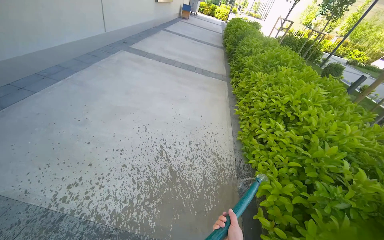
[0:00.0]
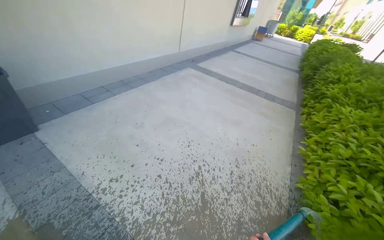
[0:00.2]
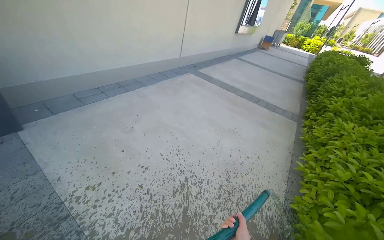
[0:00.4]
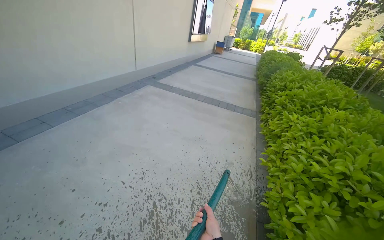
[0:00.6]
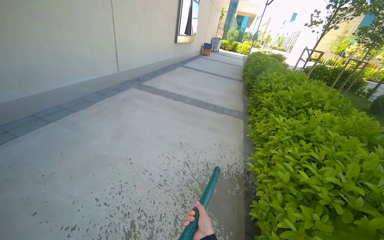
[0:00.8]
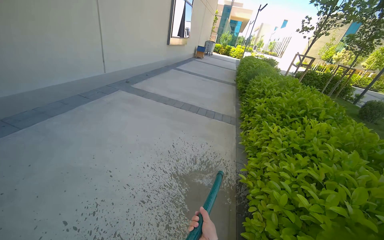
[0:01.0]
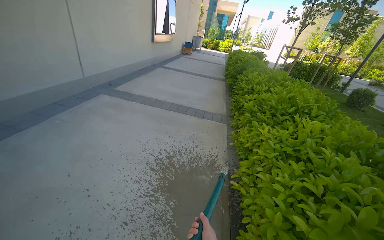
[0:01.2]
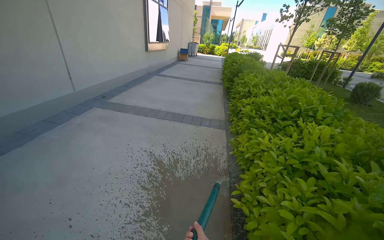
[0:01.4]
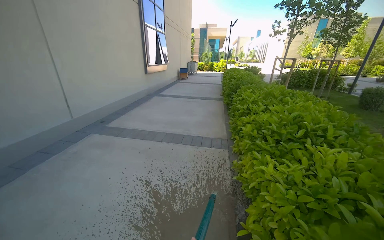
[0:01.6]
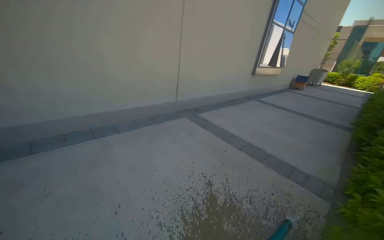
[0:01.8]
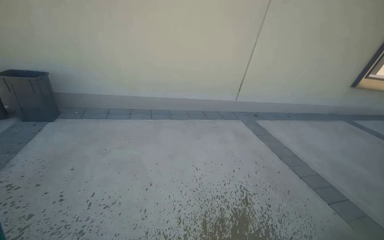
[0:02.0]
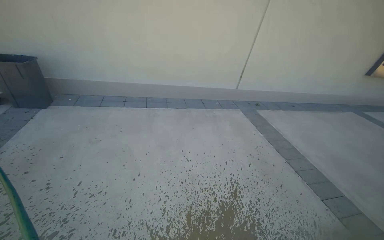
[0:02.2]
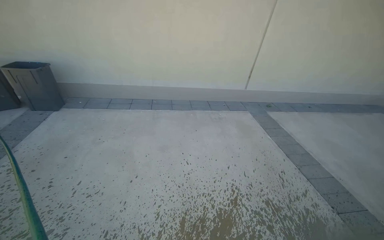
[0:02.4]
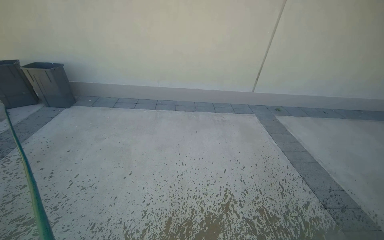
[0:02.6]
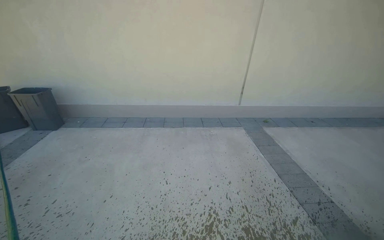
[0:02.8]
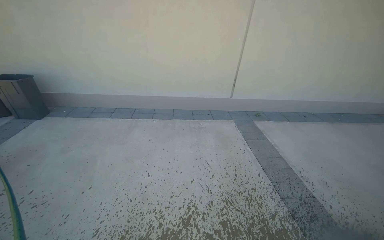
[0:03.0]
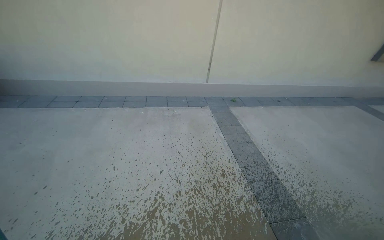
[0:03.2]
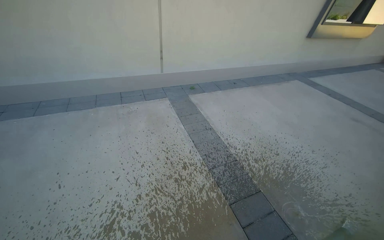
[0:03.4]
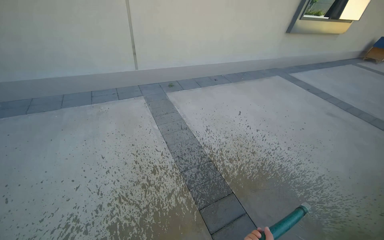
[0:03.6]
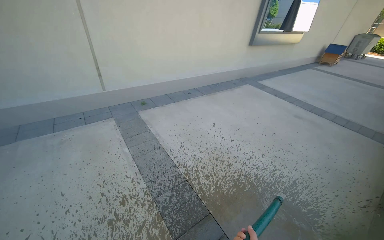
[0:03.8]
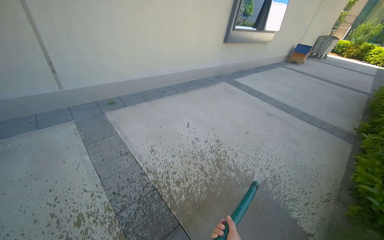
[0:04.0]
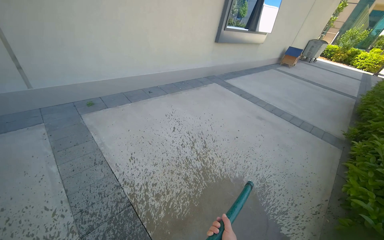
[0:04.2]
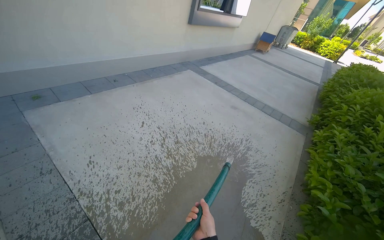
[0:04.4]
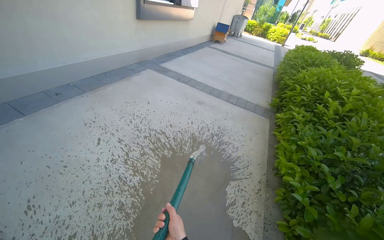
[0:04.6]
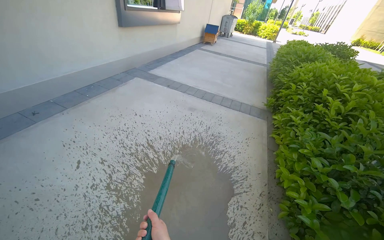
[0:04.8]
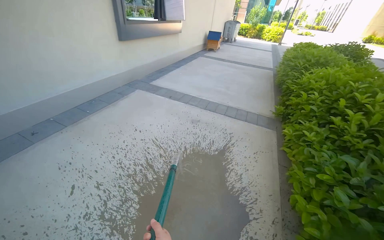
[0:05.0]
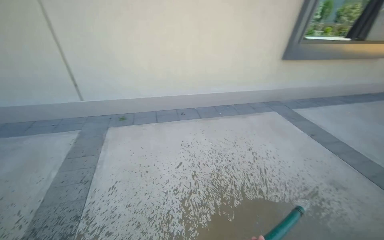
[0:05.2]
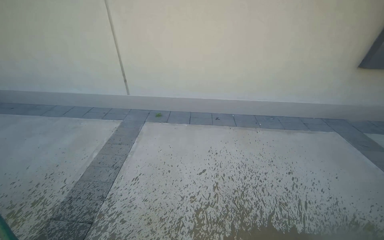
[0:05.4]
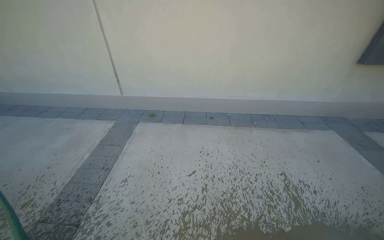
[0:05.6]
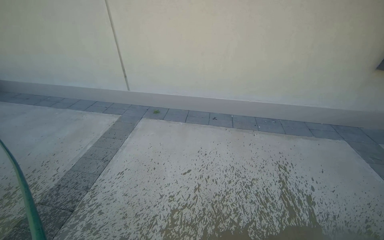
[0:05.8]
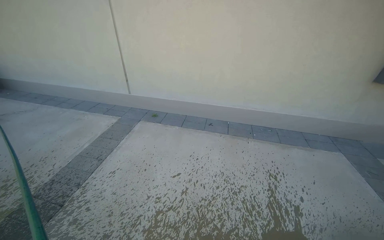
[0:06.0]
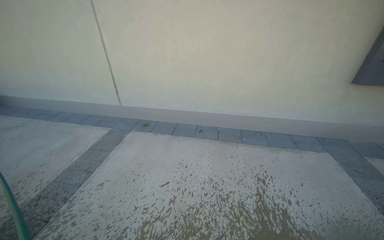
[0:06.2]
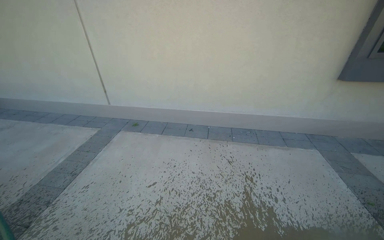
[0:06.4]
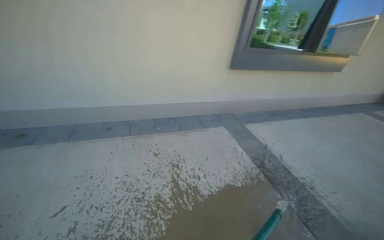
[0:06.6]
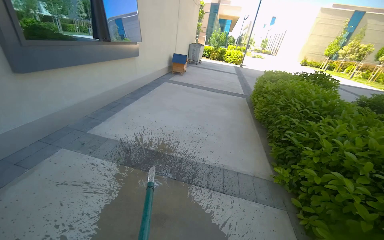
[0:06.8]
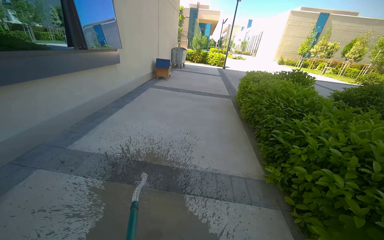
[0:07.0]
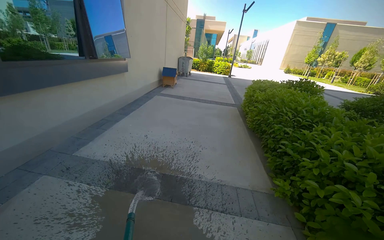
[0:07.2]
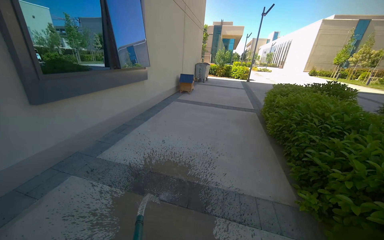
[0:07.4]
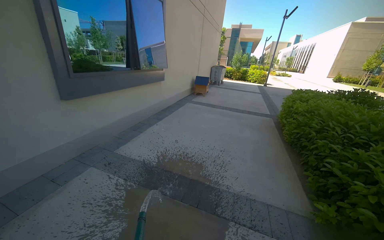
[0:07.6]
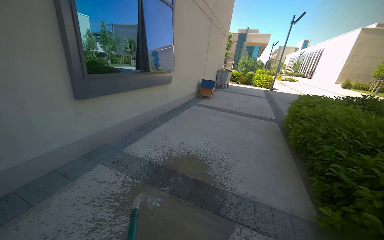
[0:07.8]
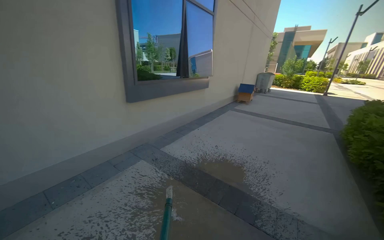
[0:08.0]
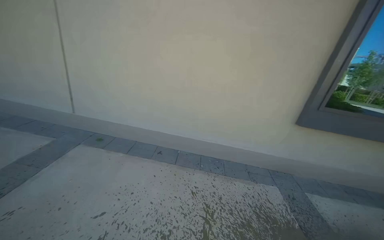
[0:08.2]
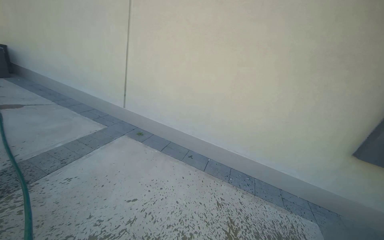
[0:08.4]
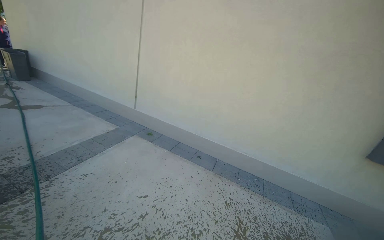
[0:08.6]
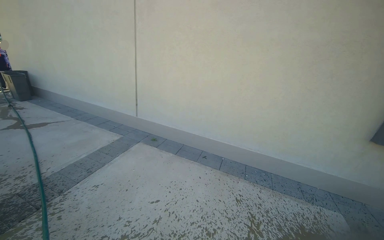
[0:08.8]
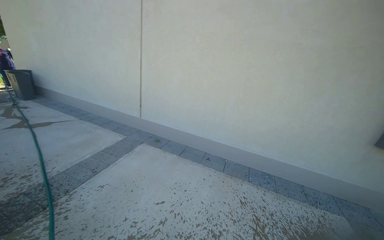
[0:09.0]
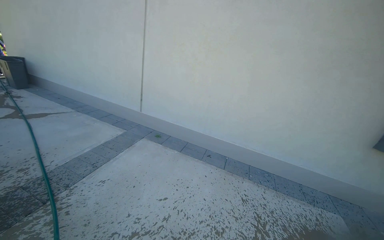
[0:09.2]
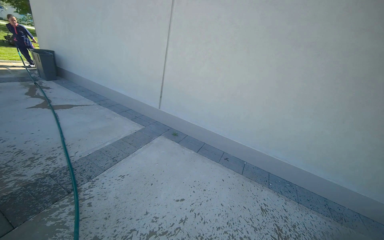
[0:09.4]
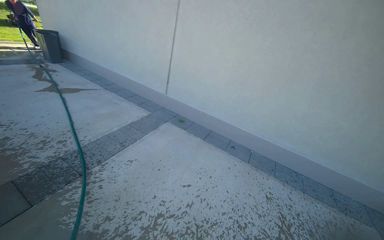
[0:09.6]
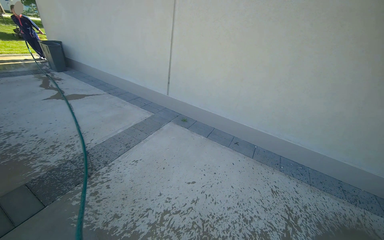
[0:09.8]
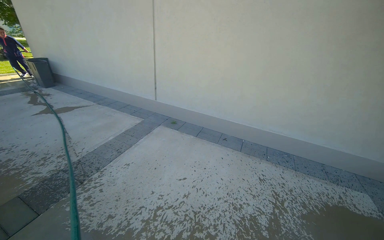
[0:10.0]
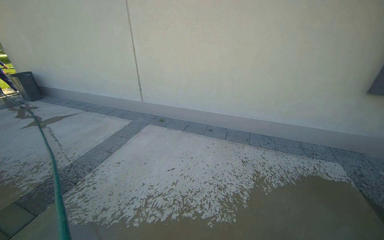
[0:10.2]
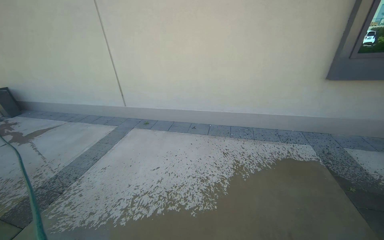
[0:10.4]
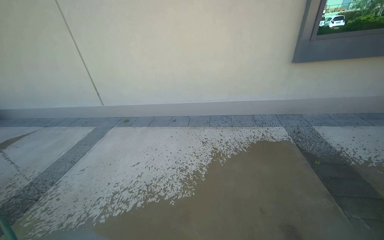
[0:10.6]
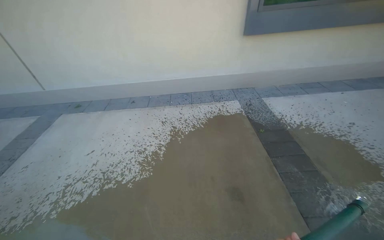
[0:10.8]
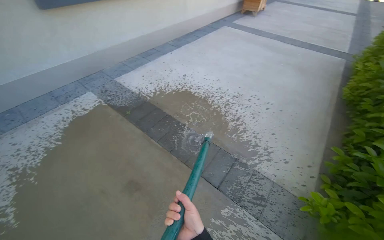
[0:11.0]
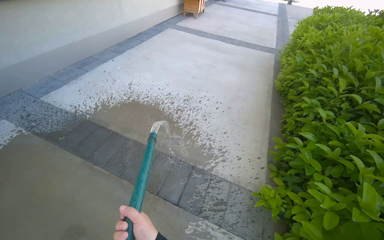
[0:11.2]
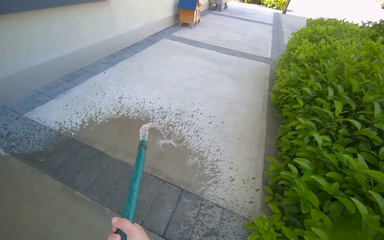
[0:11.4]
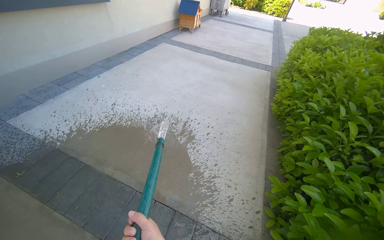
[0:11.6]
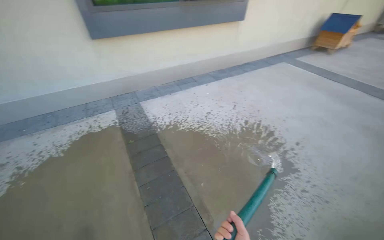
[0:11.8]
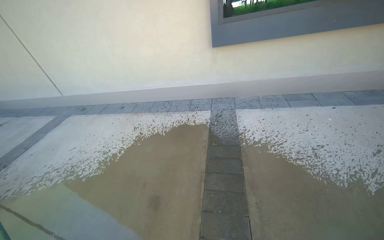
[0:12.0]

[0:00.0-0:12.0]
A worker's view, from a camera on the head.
Job: wiping surfaces.
The whole recording: Spraying water on sidewalk. The worker sprays water onto the sidewalk using a hose.
0:00.0 to 0:01.6: The head travels roughly 1.5 m. The wearer looks some 20 degrees further upward.
0:01.6 to 0:03.0: The camera travels approximately 1.5 m. The wearer's head swings some 75 degrees to the left.
0:03.0 to 0:04.4: The camera travels approximately 1.5 m. The head rotates roughly 45 degrees to the right. The view tilts some 15 degrees downward.
0:04.4 to 0:06.0: The head travels about 1.5 m. The head turns to the left by about 65 degrees.
0:07.6 to 0:09.0: The head travels some 60 cm. The wearer looks roughly 90 degrees further to the left.
0:09.0 to 0:10.4: The head travels approximately 40 cm.
0:10.4 to 0:12.0: The head travels approximately 1.5 m.

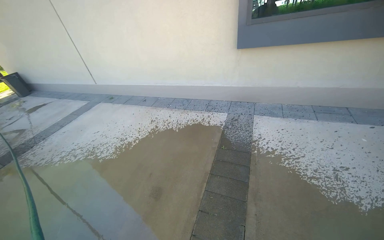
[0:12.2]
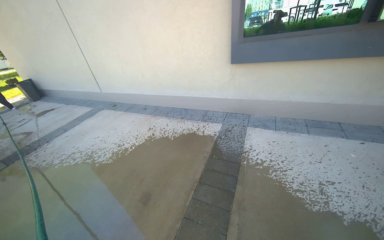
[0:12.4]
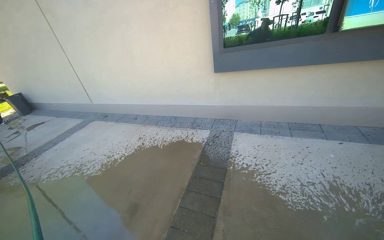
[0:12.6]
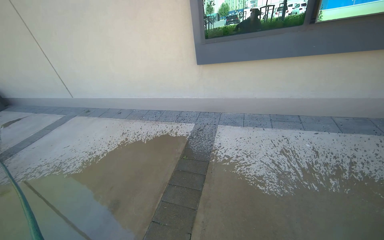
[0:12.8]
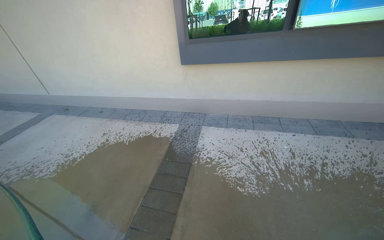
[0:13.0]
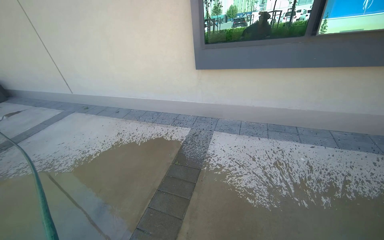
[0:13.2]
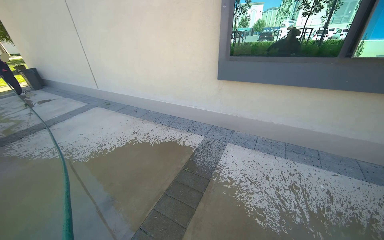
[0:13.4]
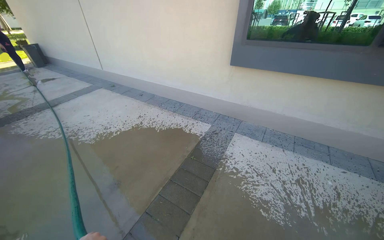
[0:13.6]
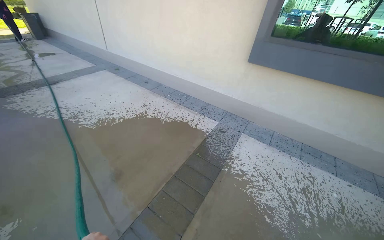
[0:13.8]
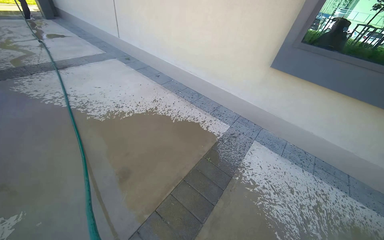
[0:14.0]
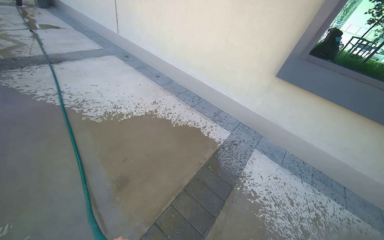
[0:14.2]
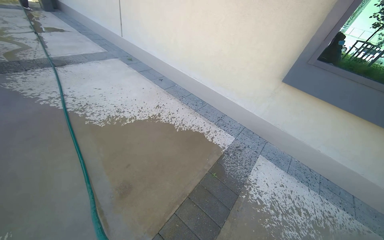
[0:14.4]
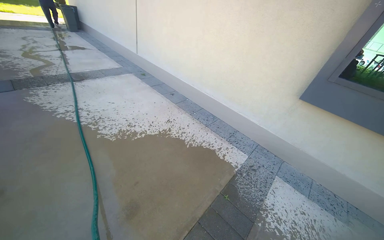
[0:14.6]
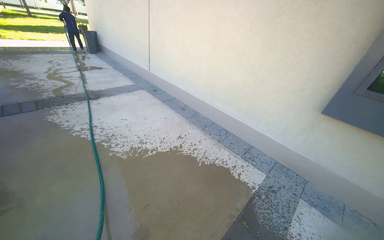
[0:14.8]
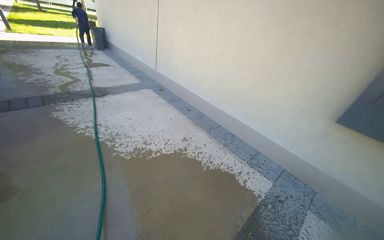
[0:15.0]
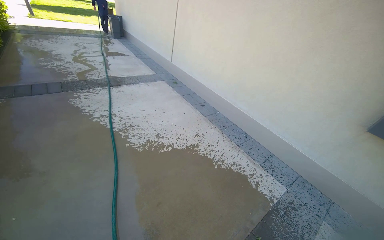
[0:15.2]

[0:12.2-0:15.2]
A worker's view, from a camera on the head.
Job: wiping surfaces.
The whole recording: Spraying water on sidewalk. The worker sprays water onto the sidewalk using a hose.
0:13.8 to 0:15.2: The camera is carried approximately 70 cm. The head rotates about 20 degrees to the left.

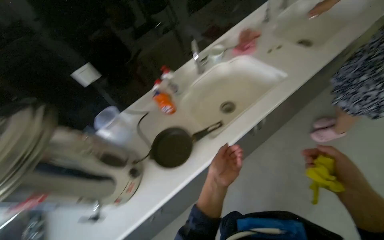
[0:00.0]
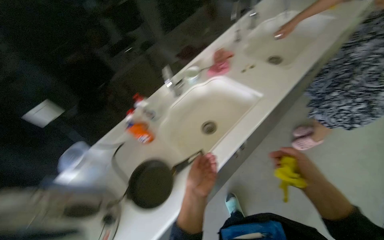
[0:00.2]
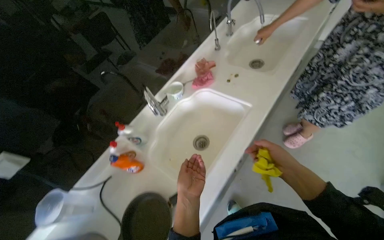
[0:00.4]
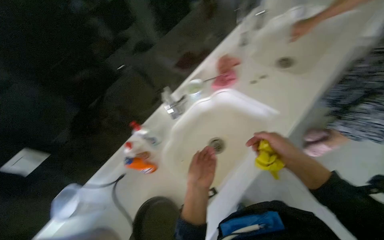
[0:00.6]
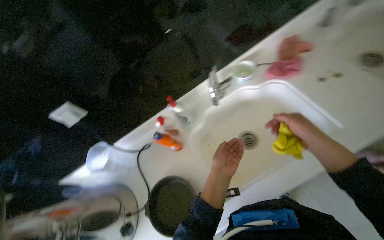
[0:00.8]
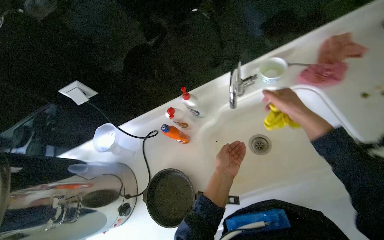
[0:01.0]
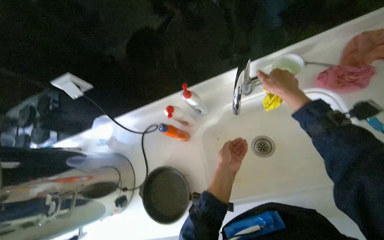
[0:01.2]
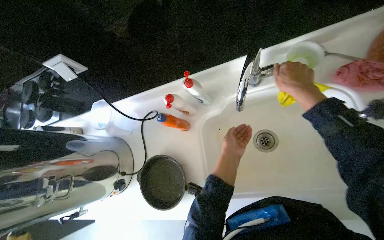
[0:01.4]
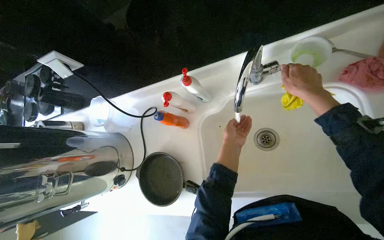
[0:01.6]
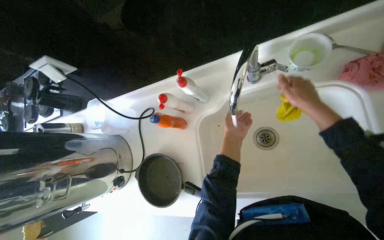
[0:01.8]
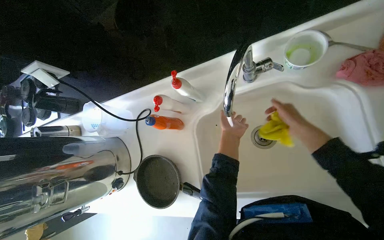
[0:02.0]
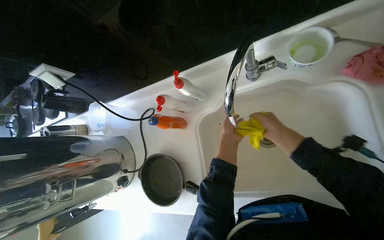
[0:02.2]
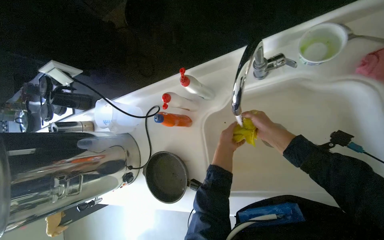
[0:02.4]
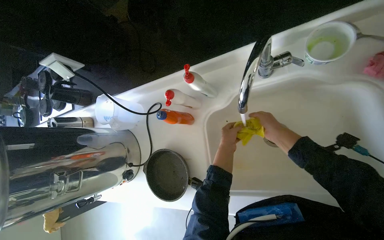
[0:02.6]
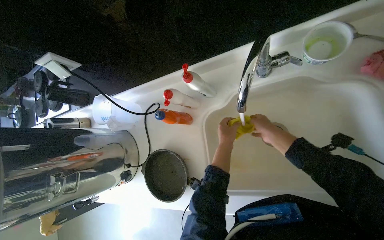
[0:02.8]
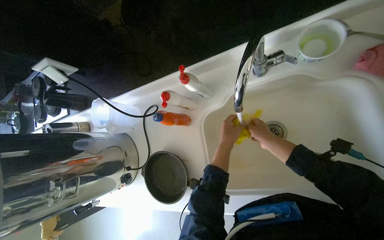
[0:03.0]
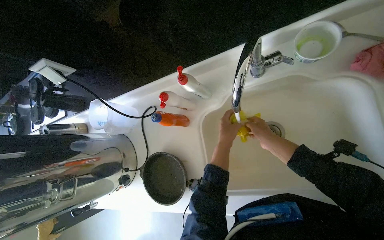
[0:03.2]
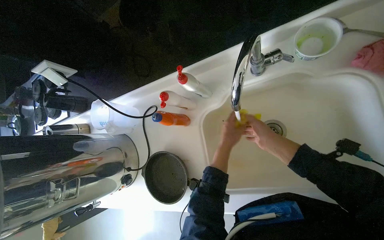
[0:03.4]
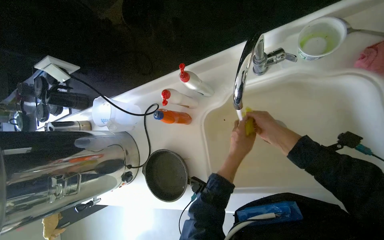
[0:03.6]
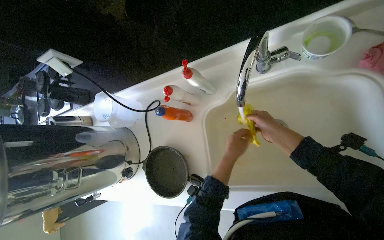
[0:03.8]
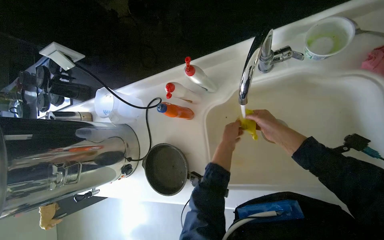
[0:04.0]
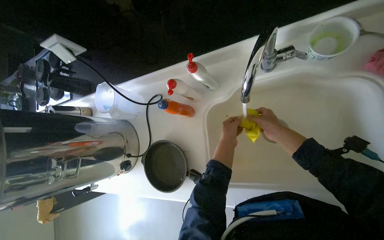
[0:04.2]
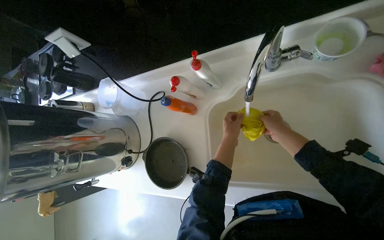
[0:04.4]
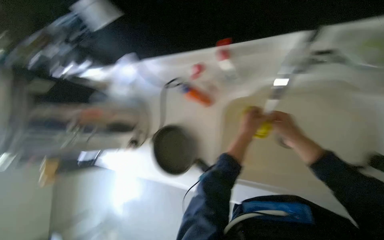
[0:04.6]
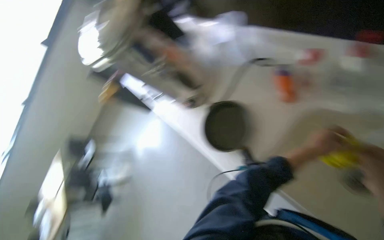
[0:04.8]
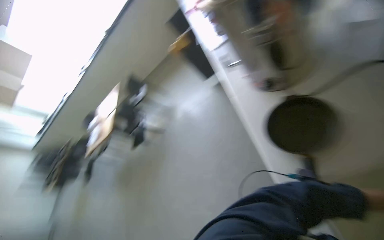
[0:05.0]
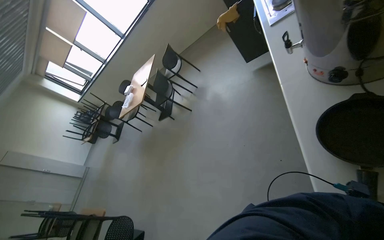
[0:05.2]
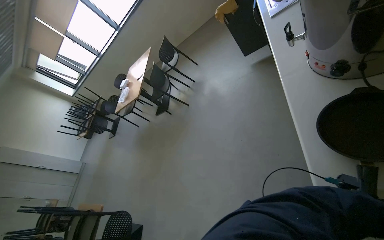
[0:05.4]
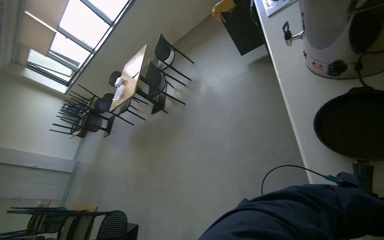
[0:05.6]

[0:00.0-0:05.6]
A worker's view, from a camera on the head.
Job: cleaning kitchen.
The whole recording: Cleaning kitchen cabinet. The worker wipes cups, cleans and organizes items inside the cabinet, and wipes the cabinet doors.
0:00.0 to 0:01.4: The wearer moves approximately 60 cm. The wearer looks some 25 degrees further to the left. The view tilts about 30 degrees downward.
0:01.4 to 0:02.8: The right hand heads farther from the camera and down the picture, covering some 20 cm.
0:02.8 to 0:04.2: The hands work in one place, with small movements.
0:04.2 to 0:05.6: The head rotates roughly 85 degrees to the left. The camera pitches downward, by roughly 30 degrees.
